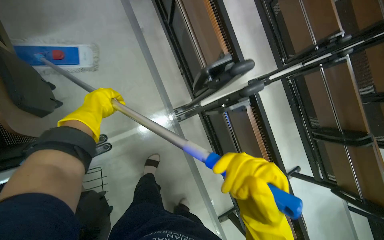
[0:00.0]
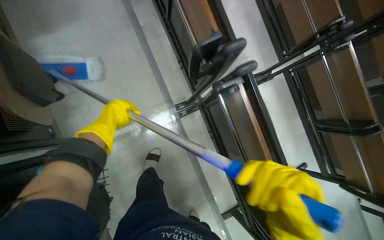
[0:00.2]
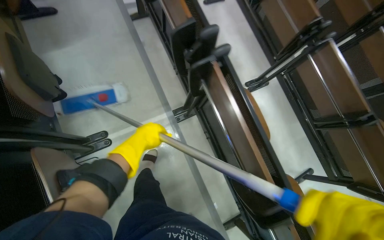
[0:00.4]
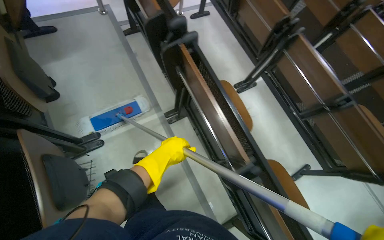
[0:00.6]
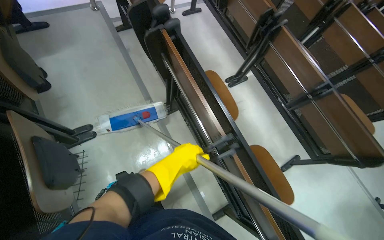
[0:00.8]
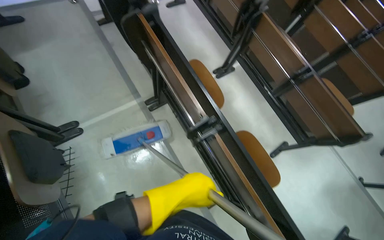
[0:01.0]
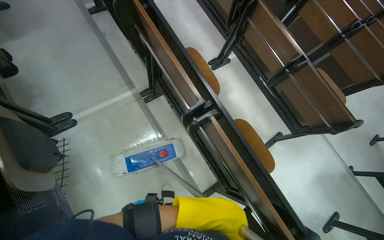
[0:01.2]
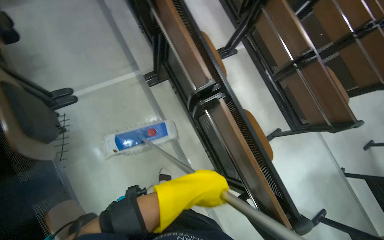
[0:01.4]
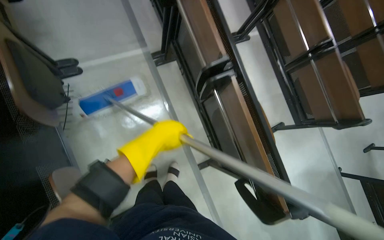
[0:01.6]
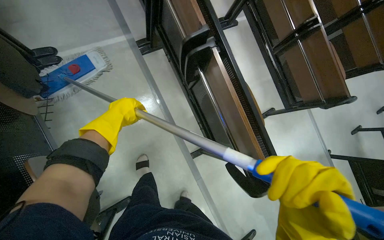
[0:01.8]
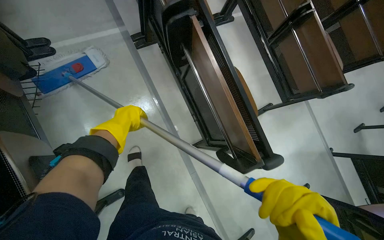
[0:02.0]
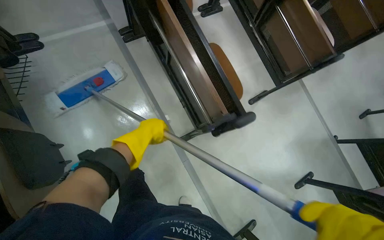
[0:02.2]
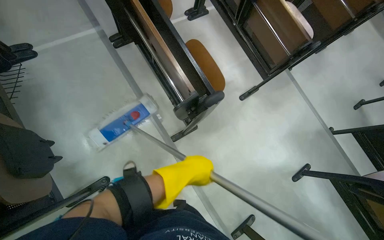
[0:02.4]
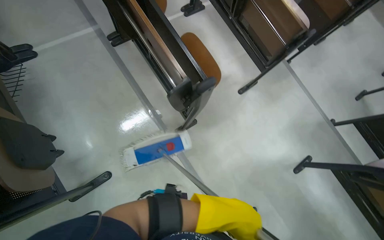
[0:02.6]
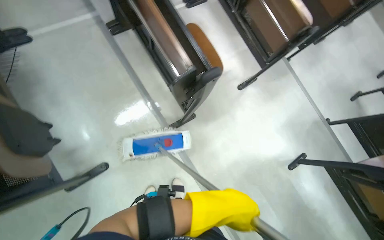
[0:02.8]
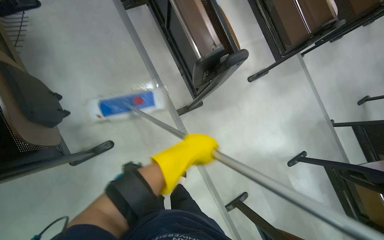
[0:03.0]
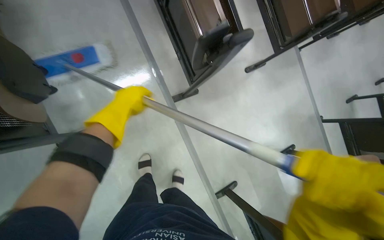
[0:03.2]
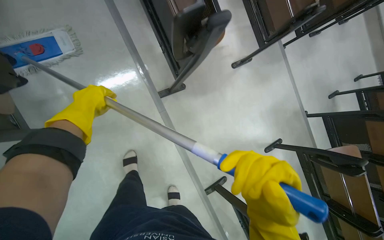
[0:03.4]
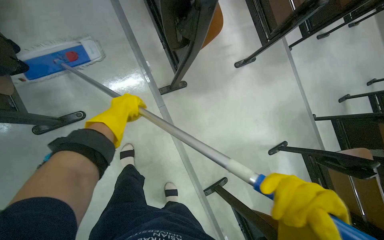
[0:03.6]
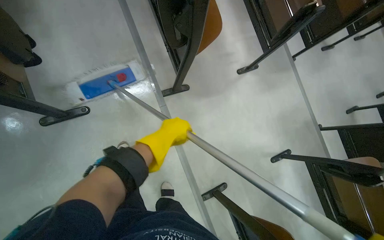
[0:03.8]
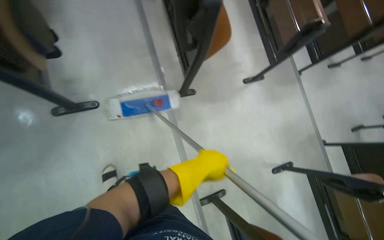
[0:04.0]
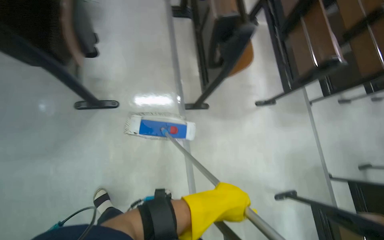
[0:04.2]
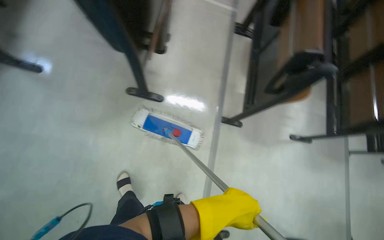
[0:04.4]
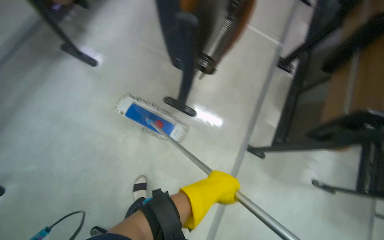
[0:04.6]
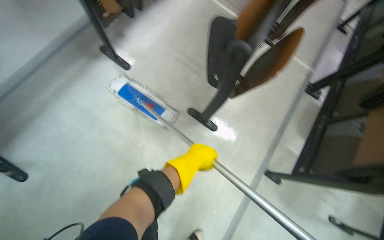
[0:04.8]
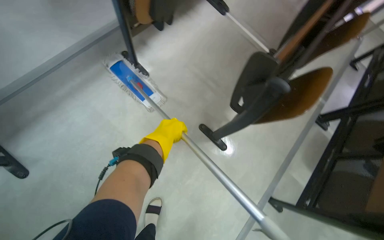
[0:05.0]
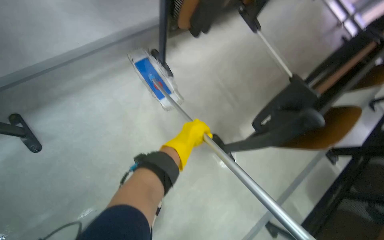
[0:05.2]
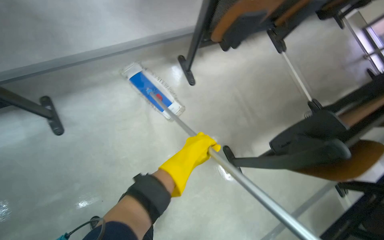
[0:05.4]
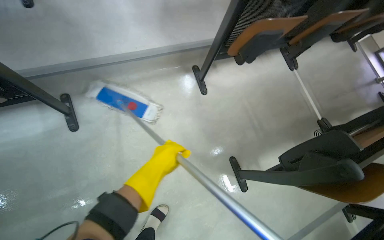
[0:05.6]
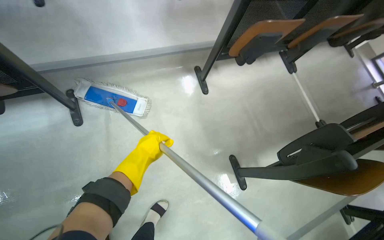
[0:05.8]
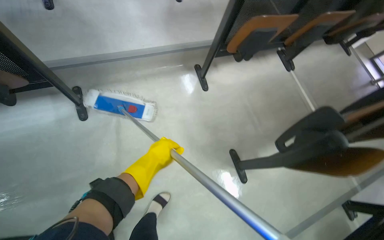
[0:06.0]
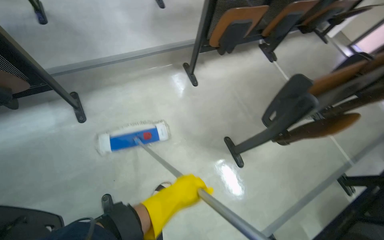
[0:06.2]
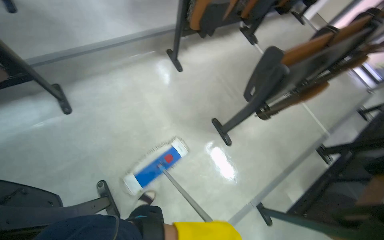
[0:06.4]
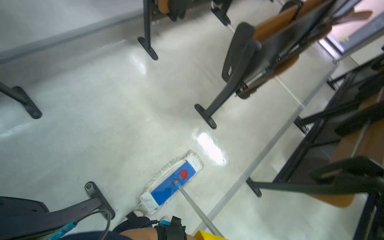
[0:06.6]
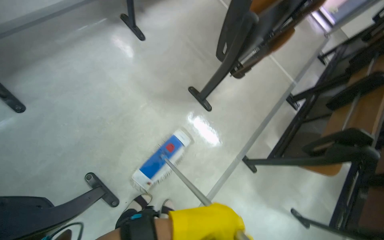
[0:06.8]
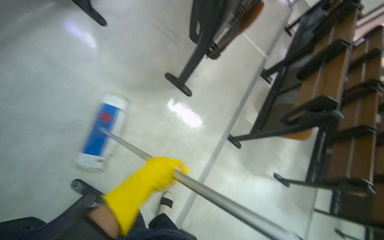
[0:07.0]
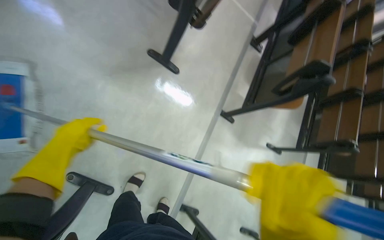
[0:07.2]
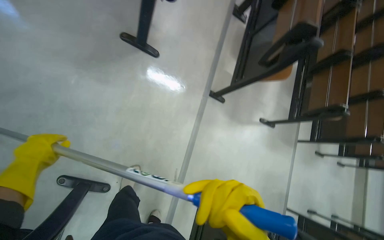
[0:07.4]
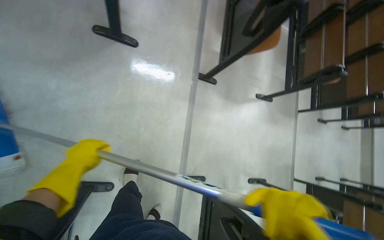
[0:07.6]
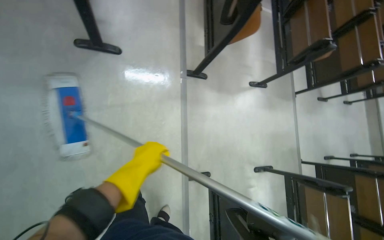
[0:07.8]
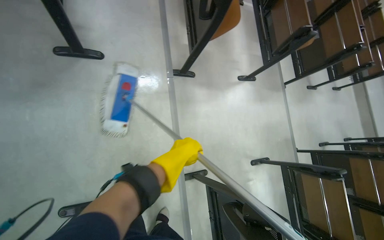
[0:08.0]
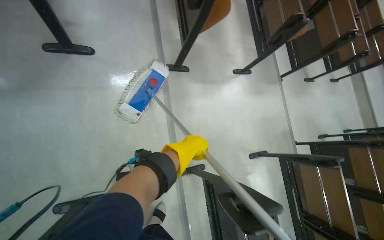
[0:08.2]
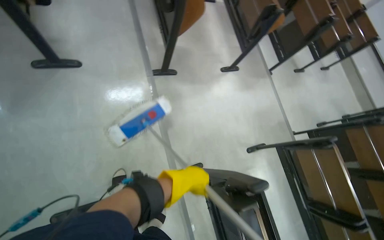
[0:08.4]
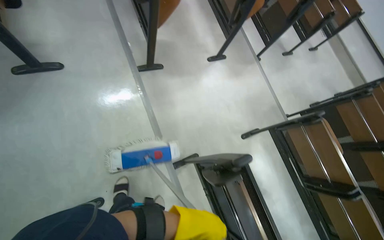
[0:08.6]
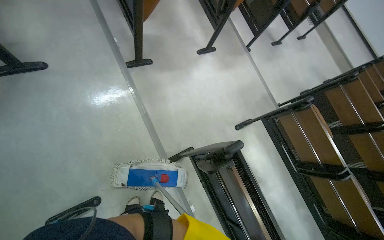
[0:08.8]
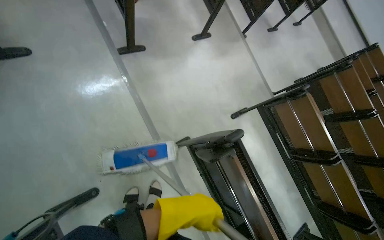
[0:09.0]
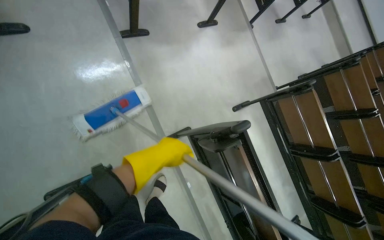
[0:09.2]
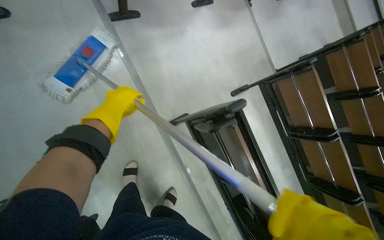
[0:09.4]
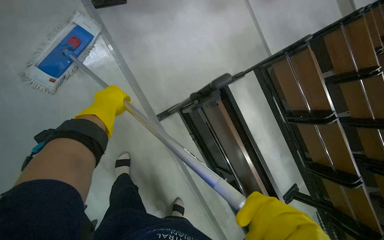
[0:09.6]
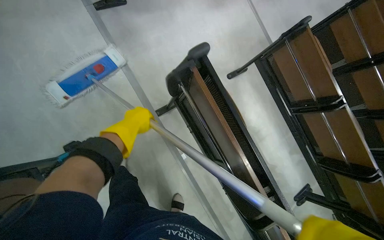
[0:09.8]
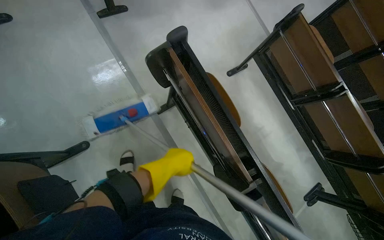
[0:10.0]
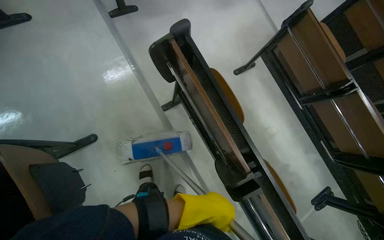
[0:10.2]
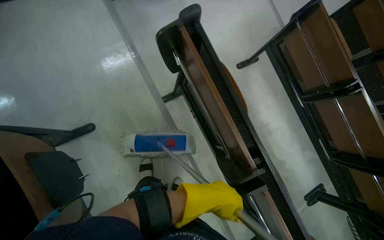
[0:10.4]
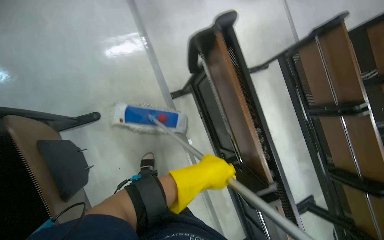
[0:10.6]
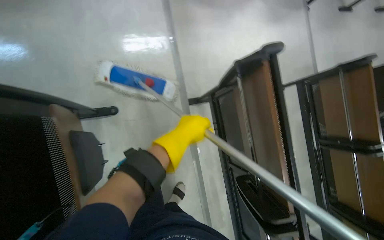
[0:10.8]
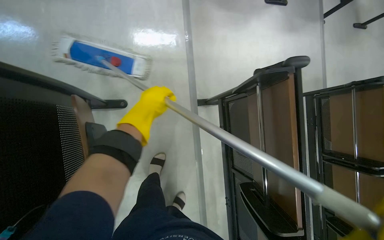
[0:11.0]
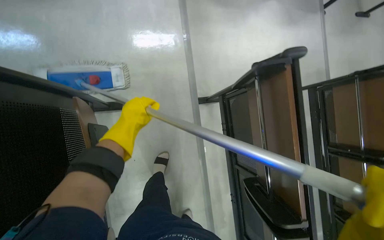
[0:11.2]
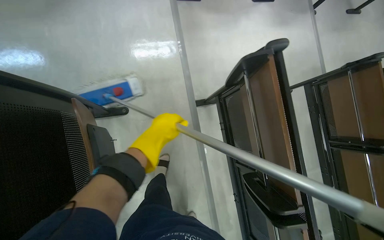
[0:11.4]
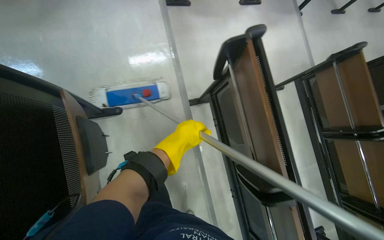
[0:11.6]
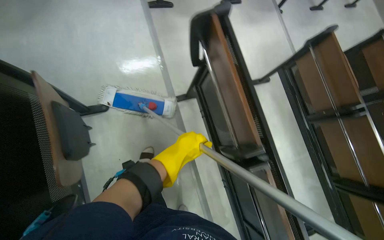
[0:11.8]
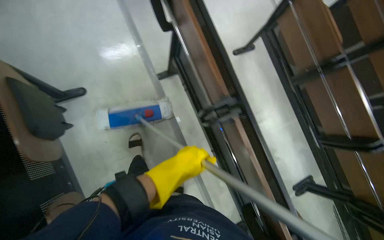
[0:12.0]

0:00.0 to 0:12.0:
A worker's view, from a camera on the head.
Job: mopping floor.
The whole recording: Mopping building floor. The worker prepares the mop and mops the floor in the building hallway.
0:00.0 to 0:01.6: The camera is carried some 70 cm.
0:01.6 to 0:03.0: The camera travels approximately 50 cm.
0:03.0 to 0:04.4: The wearer looks some 15 degrees further upward. Everything in view rotates some 35 degrees clockwise.
0:04.4 to 0:06.0: The head travels roughly 50 cm. The wearer's head swings approximately 60 degrees to the left. The view tips upward by roughly 20 degrees.
0:06.0 to 0:07.6: The wearer's head swings about 60 degrees to the right. The wearer looks about 35 degrees further downward.
0:07.6 to 0:09.0: The head travels roughly 40 cm. The scene rotates counterclockwise by about 35 degrees.
0:09.0 to 0:10.4: The left hand is displaced farther from the camera by some 15 cm, and travels to the left and back again, about 15 cm each way.

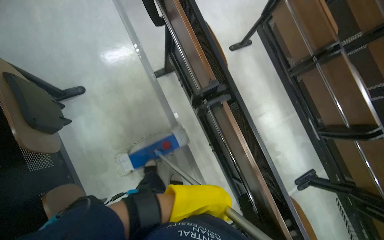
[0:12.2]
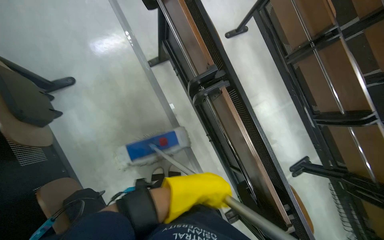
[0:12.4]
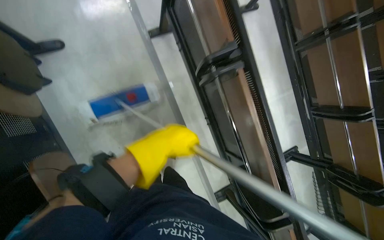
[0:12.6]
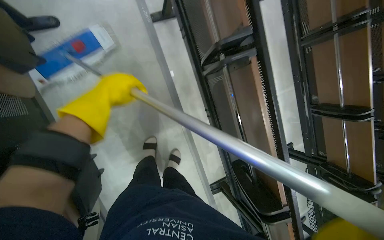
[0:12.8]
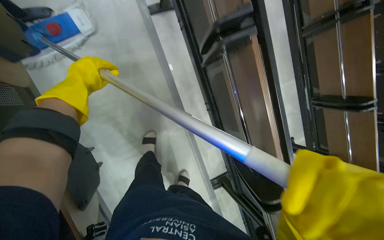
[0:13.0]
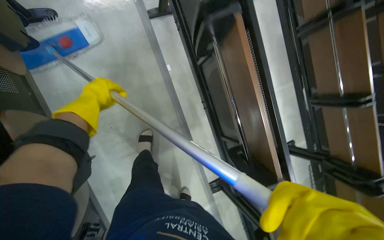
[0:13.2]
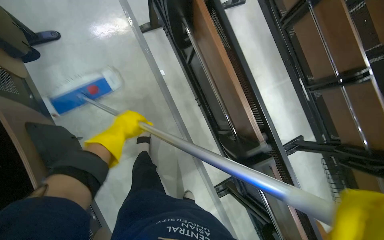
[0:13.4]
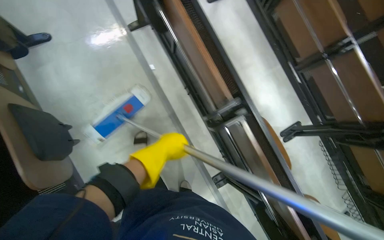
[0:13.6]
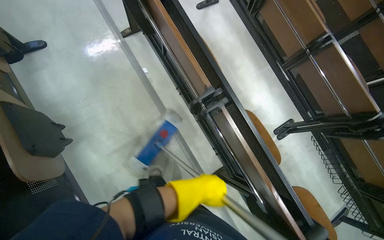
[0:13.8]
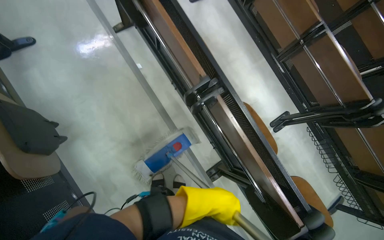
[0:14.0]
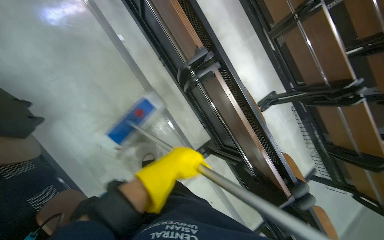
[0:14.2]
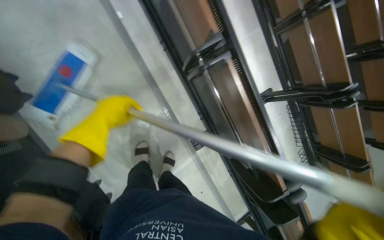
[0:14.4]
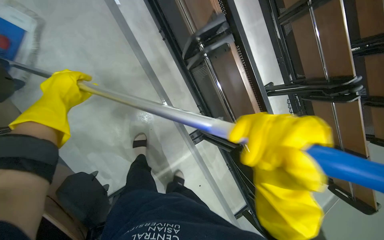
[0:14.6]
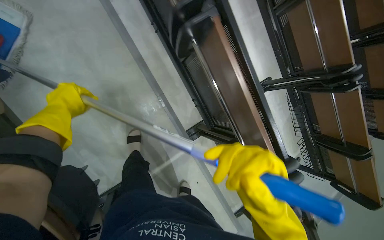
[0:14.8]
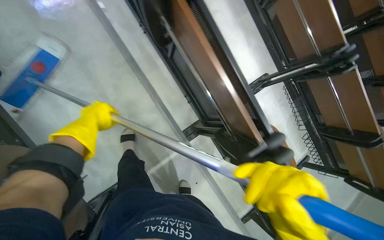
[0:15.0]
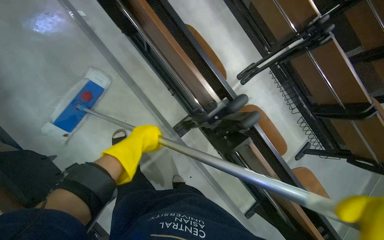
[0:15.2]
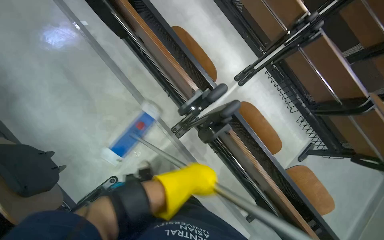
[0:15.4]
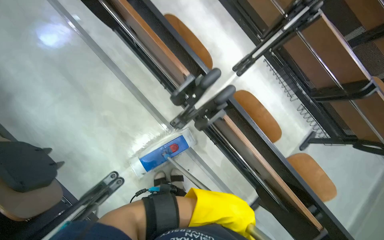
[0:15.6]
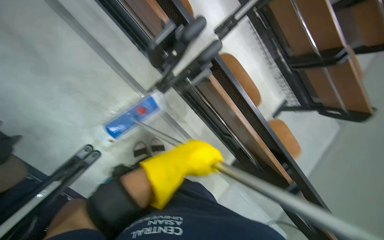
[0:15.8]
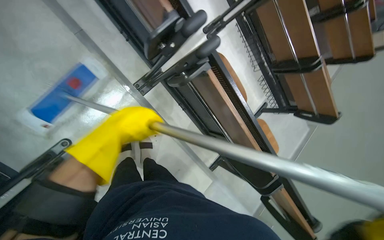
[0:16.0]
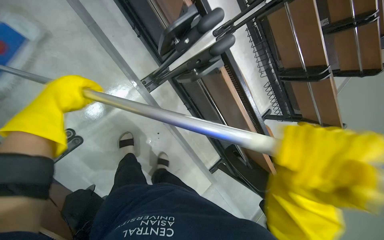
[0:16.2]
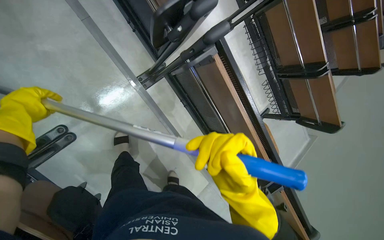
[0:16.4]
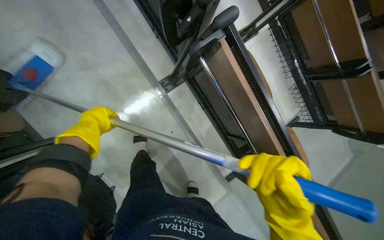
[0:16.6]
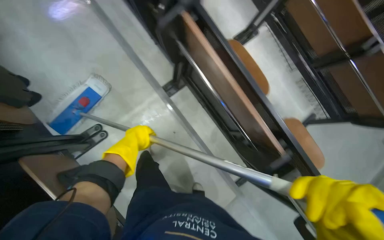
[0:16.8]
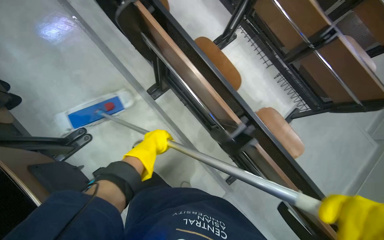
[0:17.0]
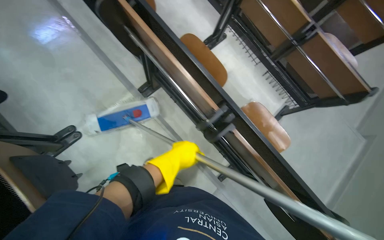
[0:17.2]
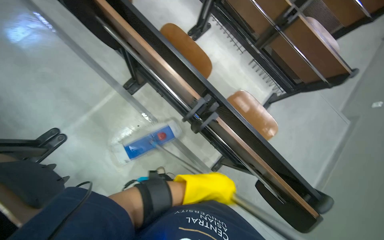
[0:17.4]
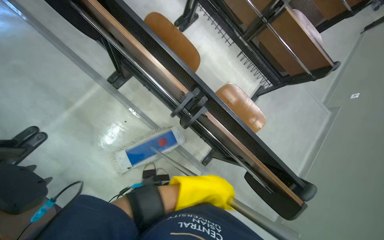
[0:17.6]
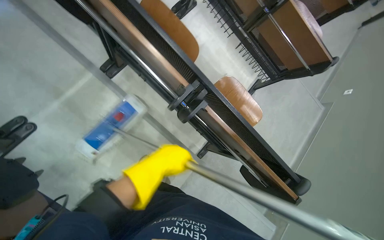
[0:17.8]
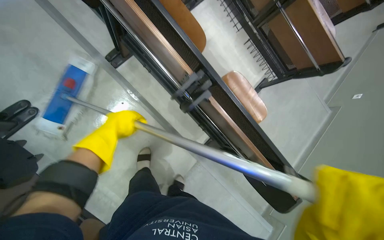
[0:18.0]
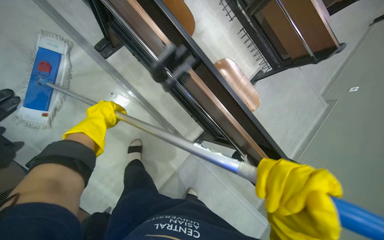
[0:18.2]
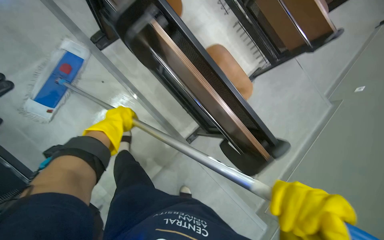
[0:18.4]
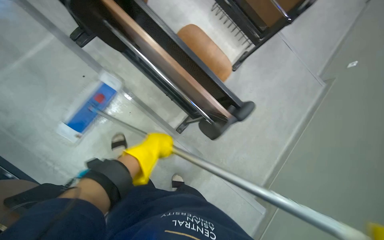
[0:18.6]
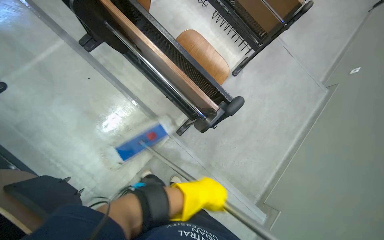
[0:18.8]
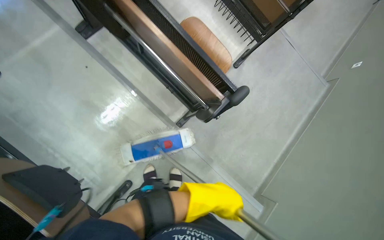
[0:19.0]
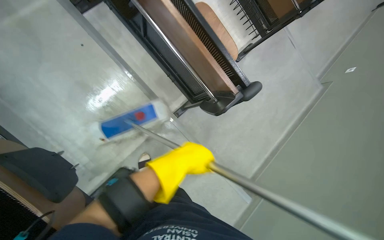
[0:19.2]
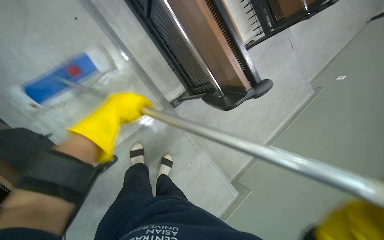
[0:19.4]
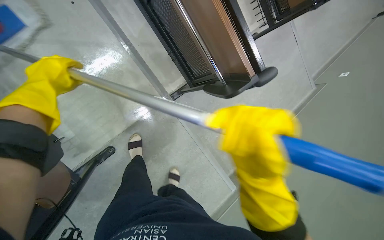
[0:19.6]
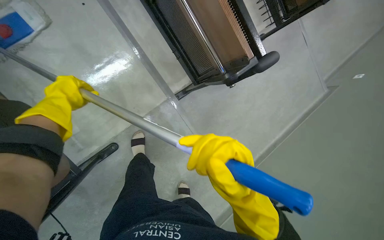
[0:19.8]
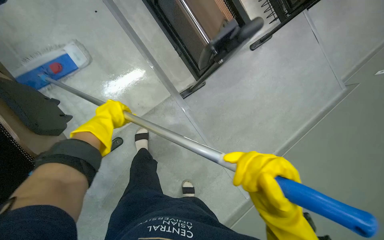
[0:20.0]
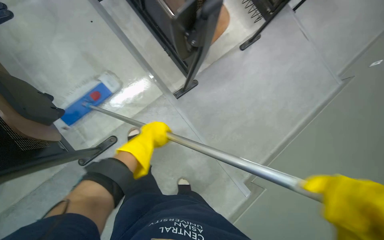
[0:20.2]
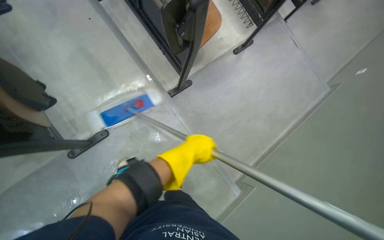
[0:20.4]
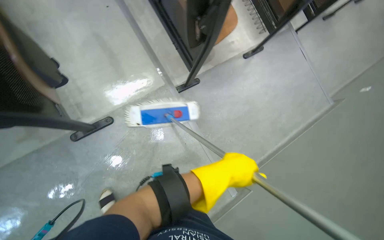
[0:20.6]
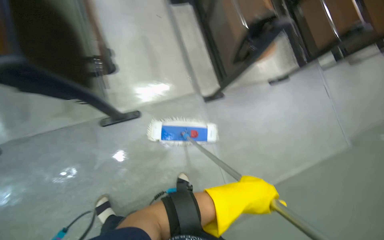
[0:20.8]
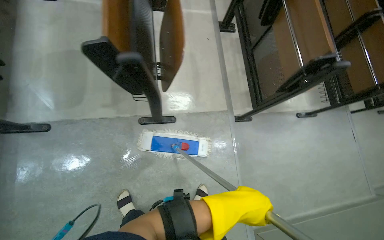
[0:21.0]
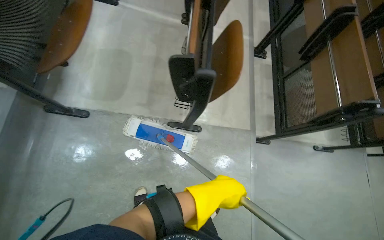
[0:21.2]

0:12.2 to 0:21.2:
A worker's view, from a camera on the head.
Job: mopping floor.
The whole recording: Mopping building floor. The worker prepares the mop and mops the floor in the building hallway.
0:12.2 to 0:13.8: The camera travels approximately 50 cm.
0:15.2 to 0:16.6: The left hand swings left and right, some 50 cm each way, with 2 reversals.
0:16.6 to 0:18.2: The camera travels roughly 50 cm.
0:18.2 to 0:19.8: The wearer moves some 40 cm.
0:19.8 to 0:21.2: The camera travels some 70 cm. The head turns to the left by approximately 40 degrees. The camera pitches upward, by about 25 degrees.
